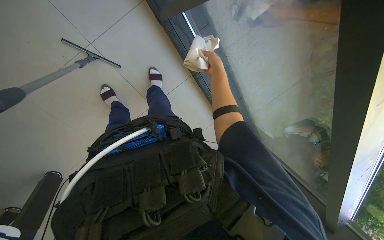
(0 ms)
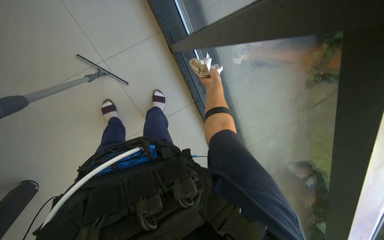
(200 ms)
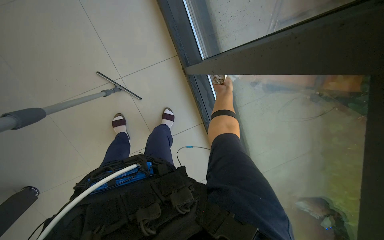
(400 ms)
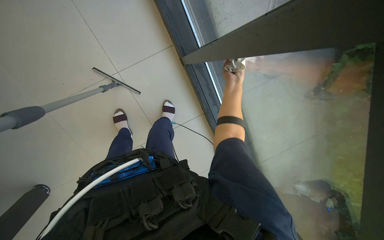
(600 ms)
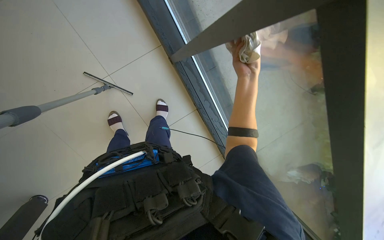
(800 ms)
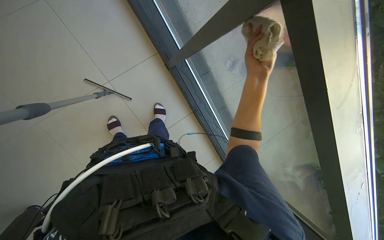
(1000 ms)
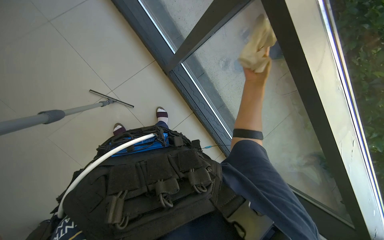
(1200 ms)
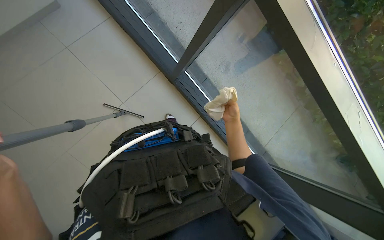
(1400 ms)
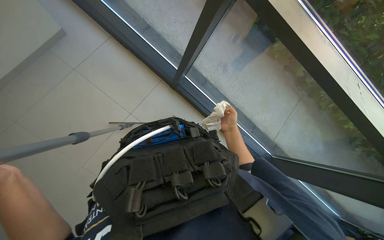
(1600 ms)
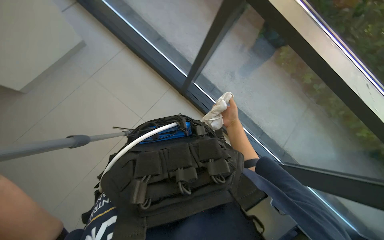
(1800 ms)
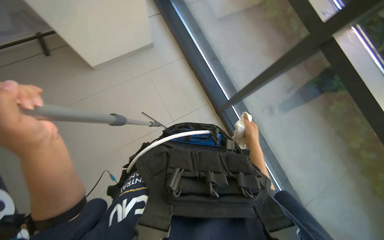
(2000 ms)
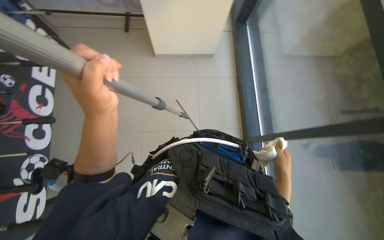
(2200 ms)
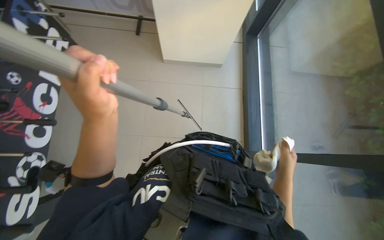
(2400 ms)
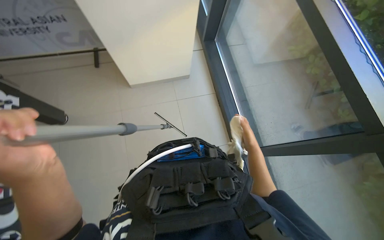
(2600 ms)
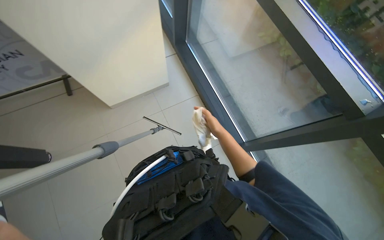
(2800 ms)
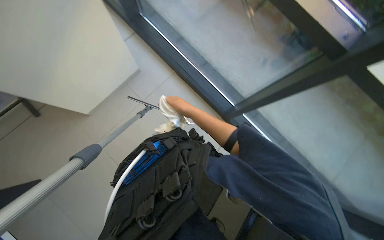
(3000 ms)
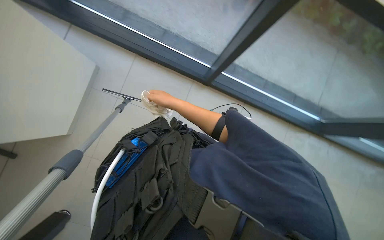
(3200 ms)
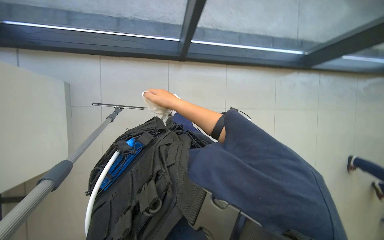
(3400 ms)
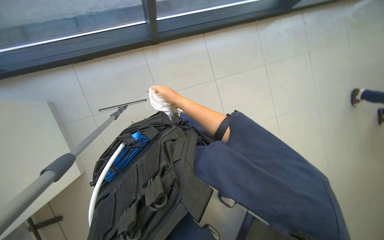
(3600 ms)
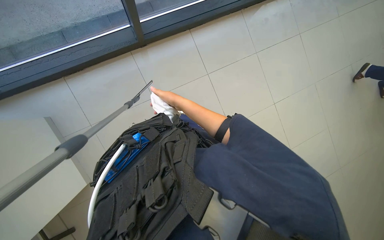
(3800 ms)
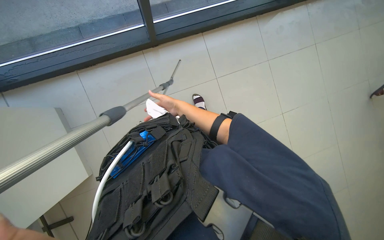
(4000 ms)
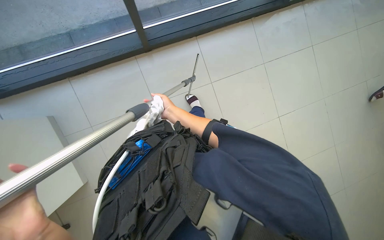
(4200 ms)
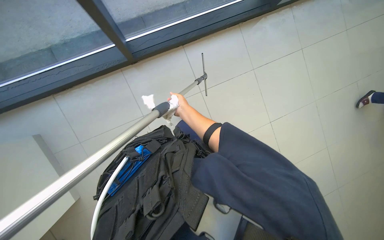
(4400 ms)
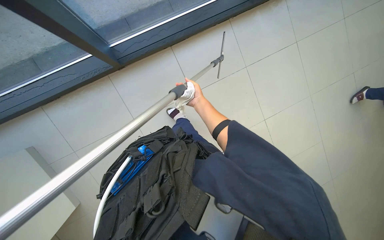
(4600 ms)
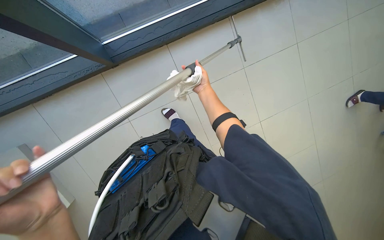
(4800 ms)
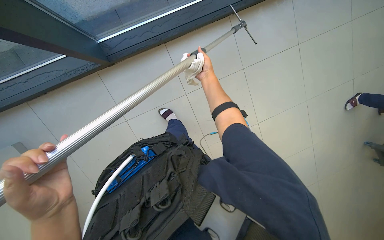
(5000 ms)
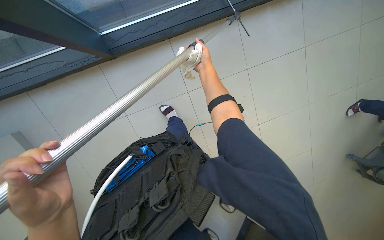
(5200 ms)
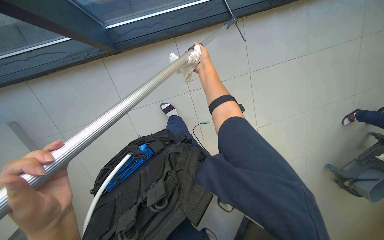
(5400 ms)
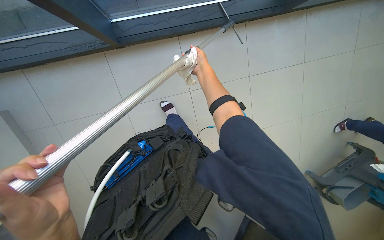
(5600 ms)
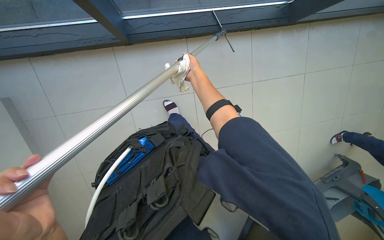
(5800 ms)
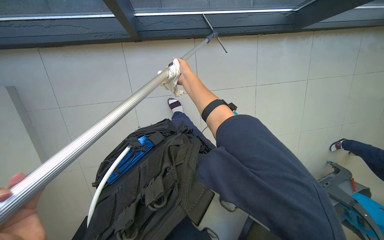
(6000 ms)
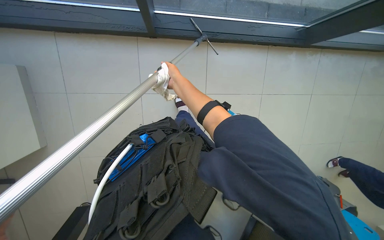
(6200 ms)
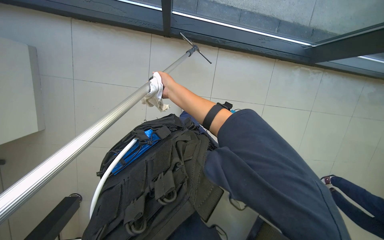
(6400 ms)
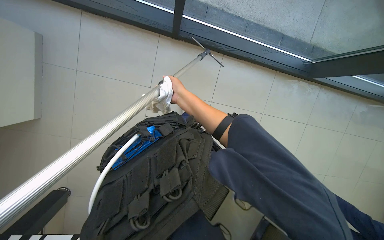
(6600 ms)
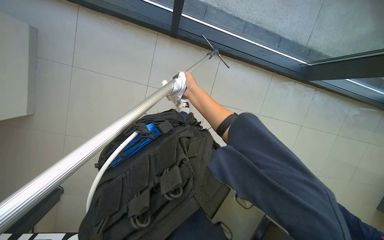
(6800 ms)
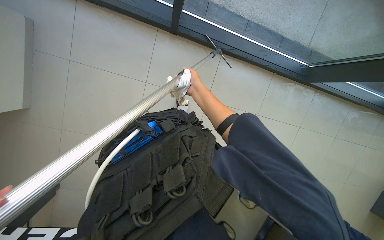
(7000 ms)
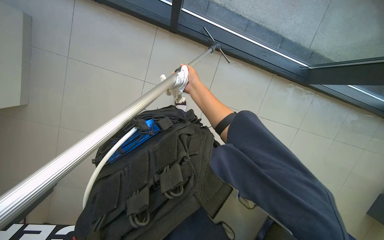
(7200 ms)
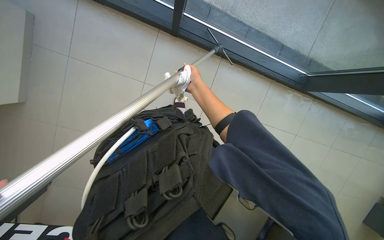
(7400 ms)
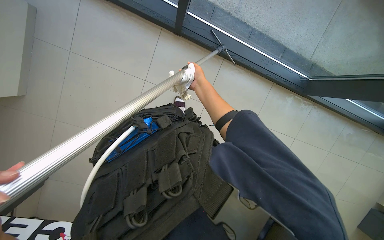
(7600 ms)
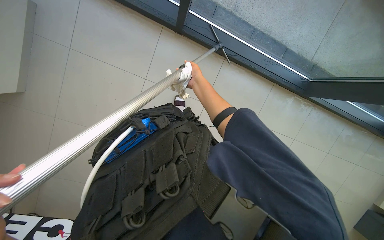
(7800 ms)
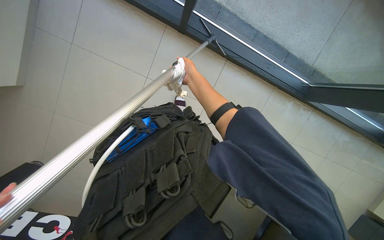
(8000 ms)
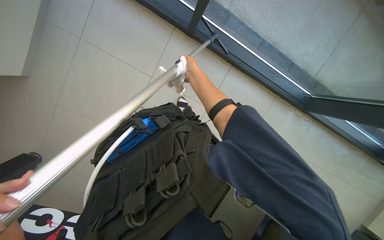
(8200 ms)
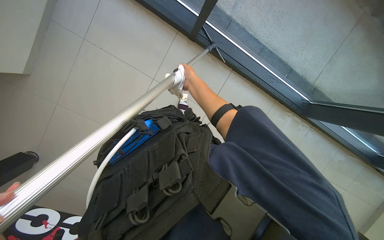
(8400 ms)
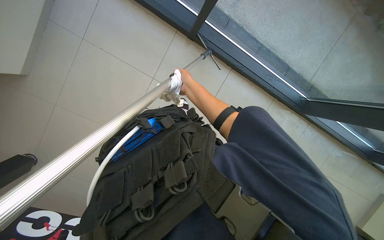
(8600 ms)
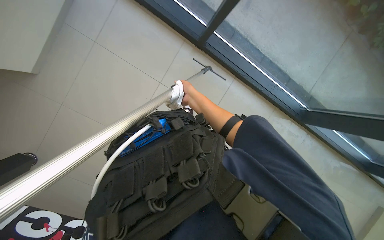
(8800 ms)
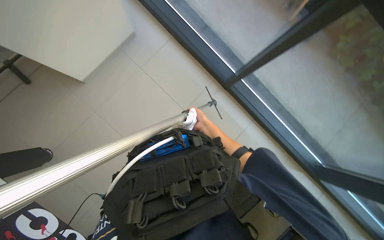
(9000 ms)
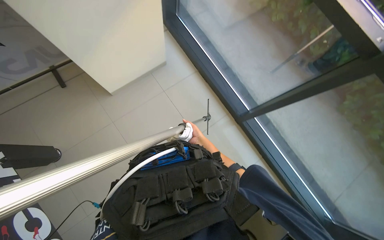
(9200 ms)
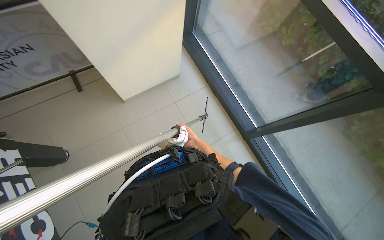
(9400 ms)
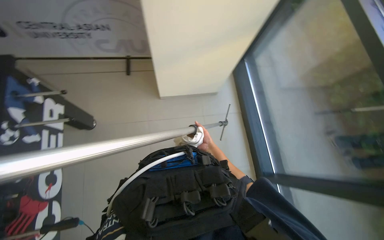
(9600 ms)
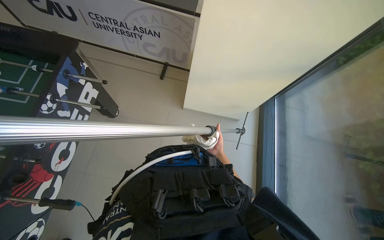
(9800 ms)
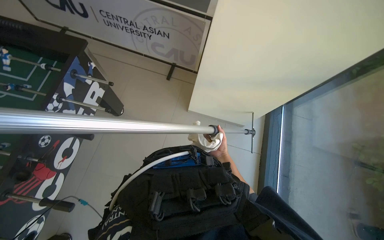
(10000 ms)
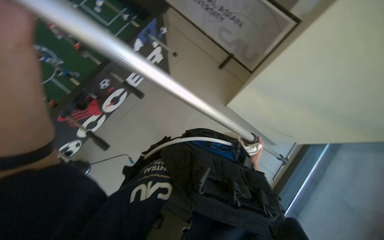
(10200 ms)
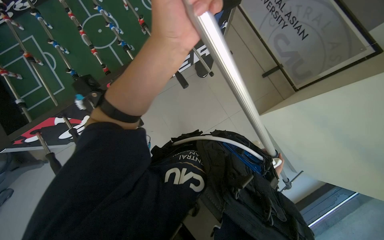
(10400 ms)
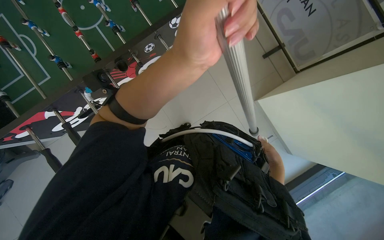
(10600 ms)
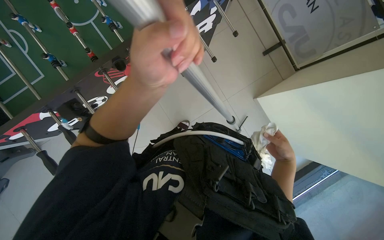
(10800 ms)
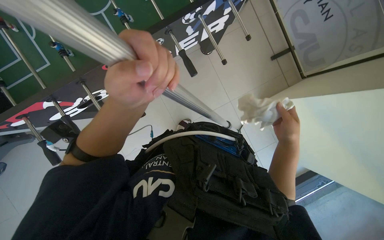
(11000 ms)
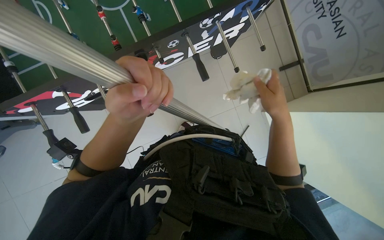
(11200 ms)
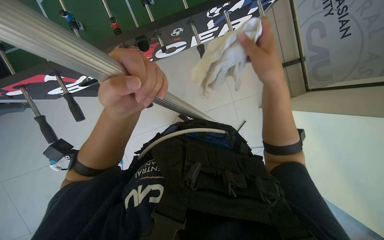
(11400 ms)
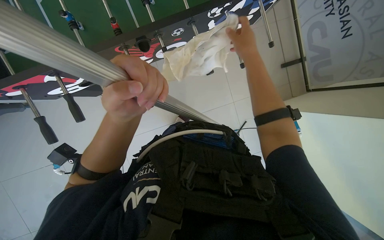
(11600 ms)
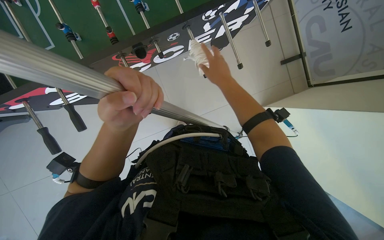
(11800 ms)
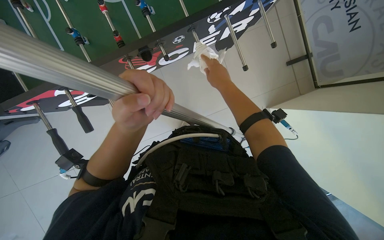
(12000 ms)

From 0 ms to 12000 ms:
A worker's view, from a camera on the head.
Job: cleaning windows.
The whole recording: Cleaning glass panels and frames. The worker cleans the glass panels and their frames using a squeegee on a pole and a cloth.
From 0 ms to 1600 ms: The view tilts some 20 degrees upward. The right hand is displaced down the picture by about 10 cm.
From 3000 ms to 4400 ms: The right hand shifts about 10 cm farther from the camera.
From 4400 ms to 6000 ms: The right hand moves up the picture, approximately 15 cm.
From 6000 ms to 7600 ms: The scene turns about 25 degrees clockwise in the picture.
From 7600 ms to 9000 ms: The view tips upward by roughly 15 degrees.
From 9000 ms to 10400 ms: The wearer looks approximately 105 degrees further to the left. The view tilts some 20 degrees upward.
From 10400 ms to 12000 ms: The right hand shifts some 40 cm up the picture, to the left and nearer to the camera, while the left hand shifts roughly 20 cm to the left, farther from the camera and down the picture.

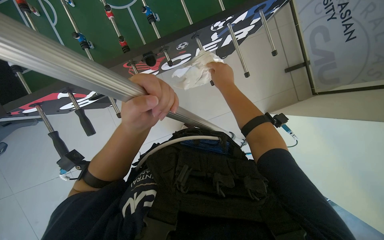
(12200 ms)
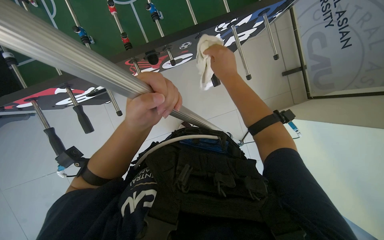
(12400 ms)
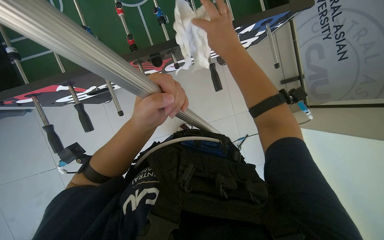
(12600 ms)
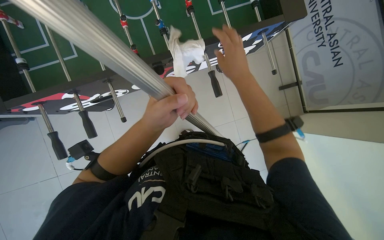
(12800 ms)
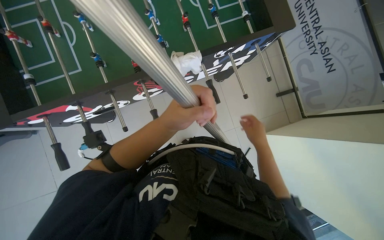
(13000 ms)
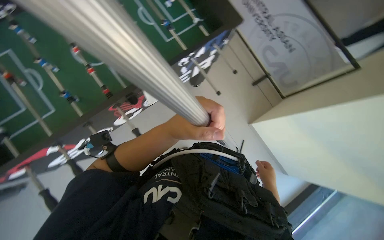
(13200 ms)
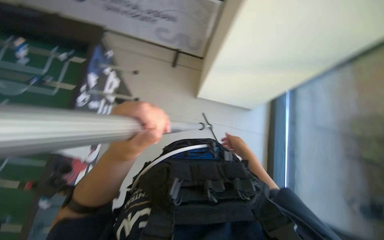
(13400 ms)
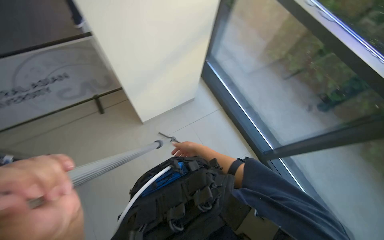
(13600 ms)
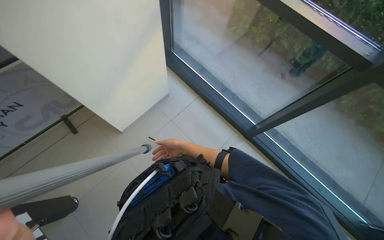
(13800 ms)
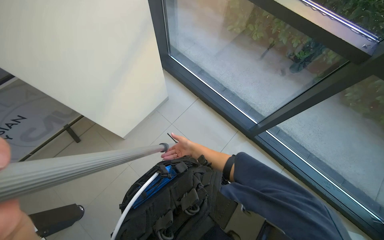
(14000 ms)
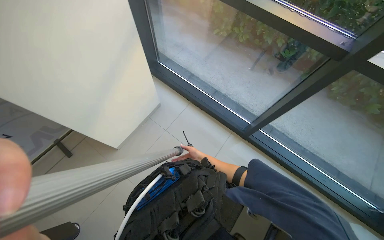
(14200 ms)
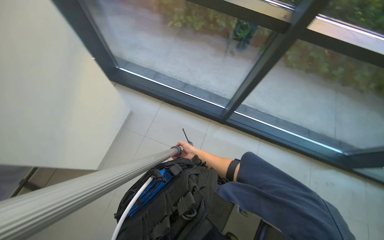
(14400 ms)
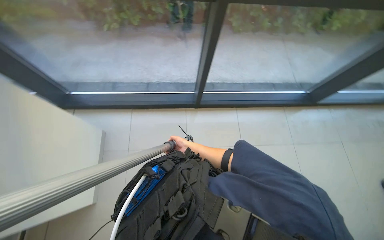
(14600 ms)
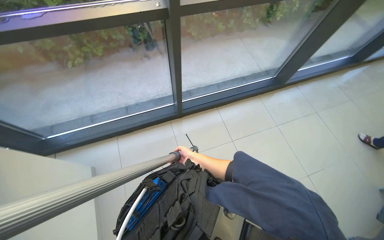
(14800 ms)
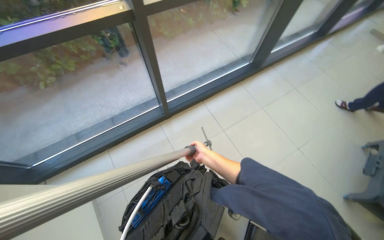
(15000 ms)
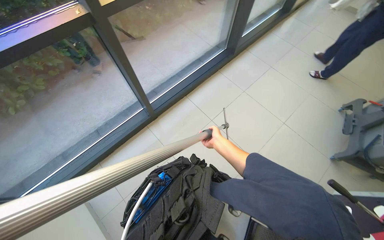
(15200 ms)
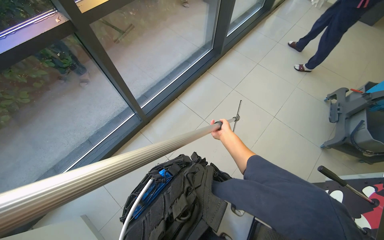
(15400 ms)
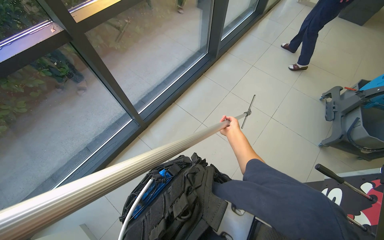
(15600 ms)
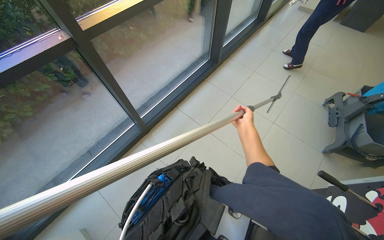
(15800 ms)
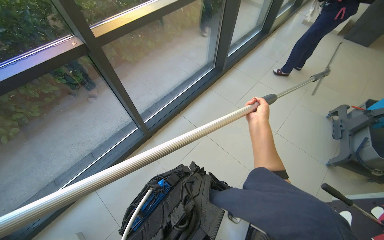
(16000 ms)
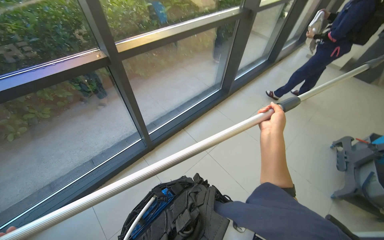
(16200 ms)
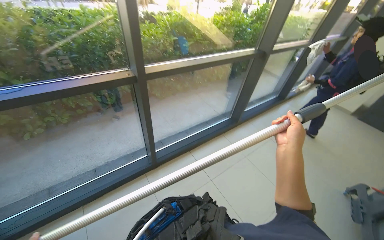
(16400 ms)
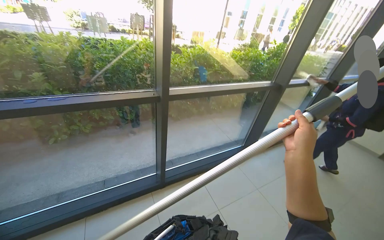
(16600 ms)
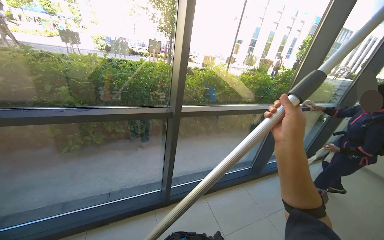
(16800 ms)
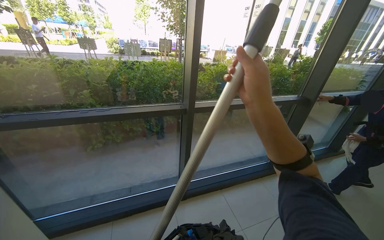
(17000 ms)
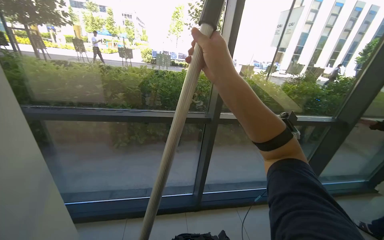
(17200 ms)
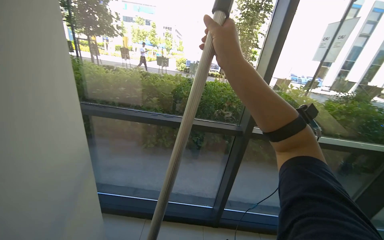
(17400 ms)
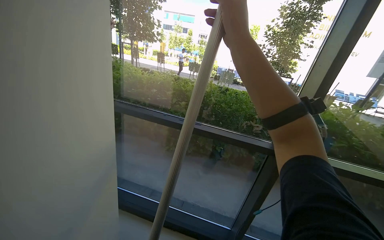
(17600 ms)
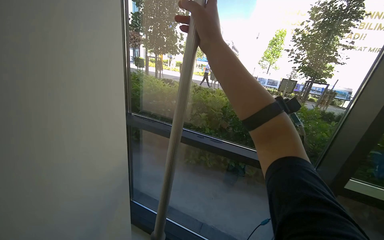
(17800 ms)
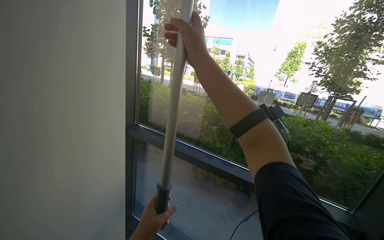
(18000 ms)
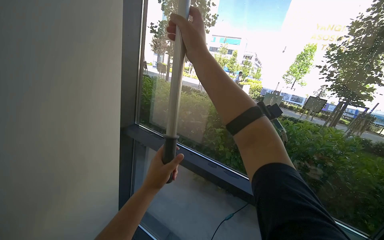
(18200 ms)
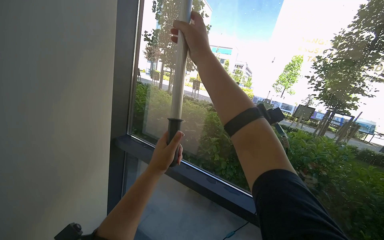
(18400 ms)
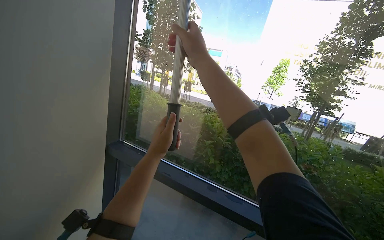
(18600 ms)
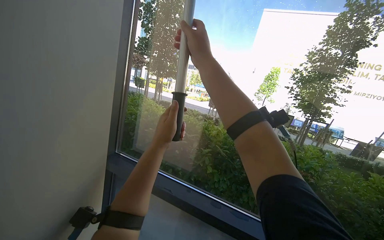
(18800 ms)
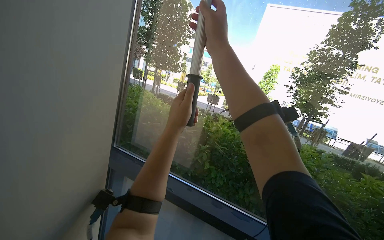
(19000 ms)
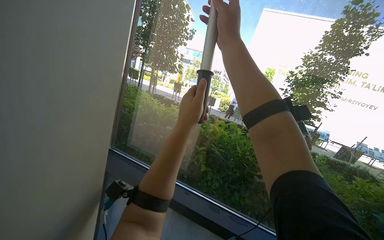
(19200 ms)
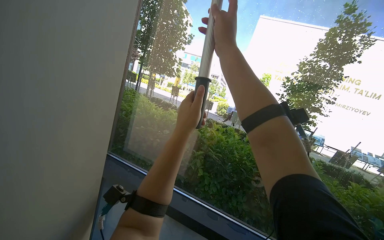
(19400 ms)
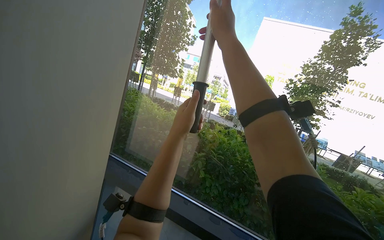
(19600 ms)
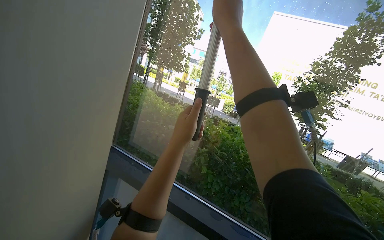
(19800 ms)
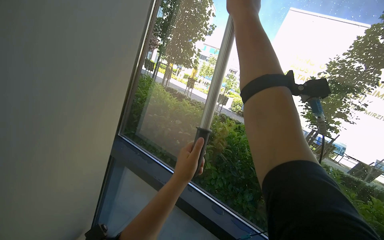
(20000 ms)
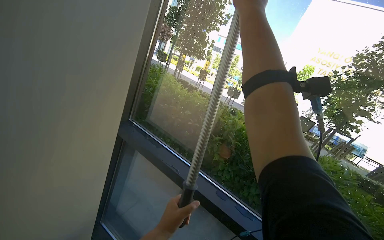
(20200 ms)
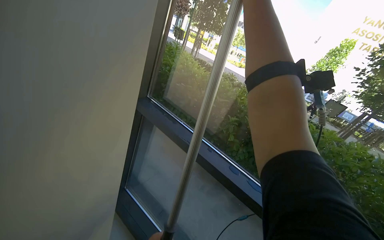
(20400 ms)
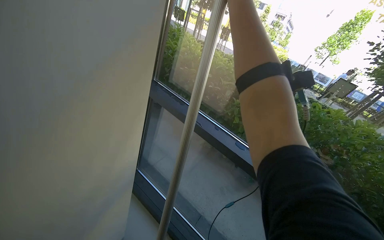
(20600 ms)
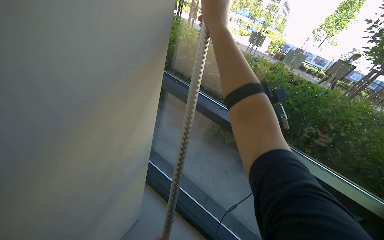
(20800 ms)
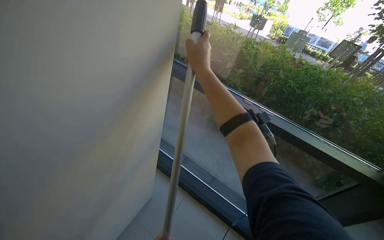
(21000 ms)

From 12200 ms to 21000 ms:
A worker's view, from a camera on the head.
Job: cleaning windows.
The whole recording: Cleaning glass panels and frames. The worker cleans the glass panels and their frames using a squeegee on a pole and a cloth.
From 12200 ms to 13600 ms: The wearer looks roughly 100 degrees further to the right. The wearer looks some 15 degrees further upward.
From 13600 ms to 15200 ms: The wearer looks about 105 degrees further to the right.
From 15200 ms to 16600 ms: The camera pitches upward, by some 35 degrees.
From 16600 ms to 18000 ms: The head turns to the left by about 55 degrees. The wearer looks approximately 20 degrees further upward.
From 19600 ms to 21000 ms: The view swings roughly 15 degrees to the left. The view tilts about 25 degrees downward. The right hand shifts about 50 cm down the picture and to the left.
